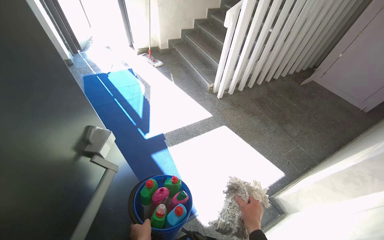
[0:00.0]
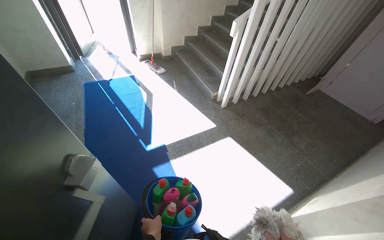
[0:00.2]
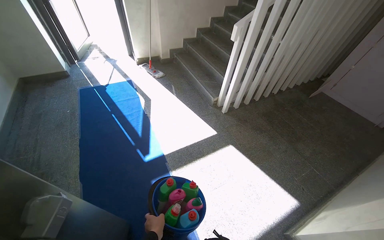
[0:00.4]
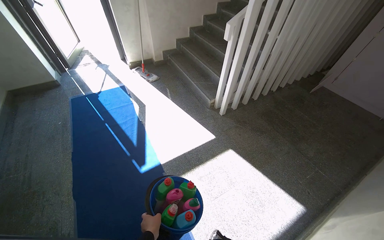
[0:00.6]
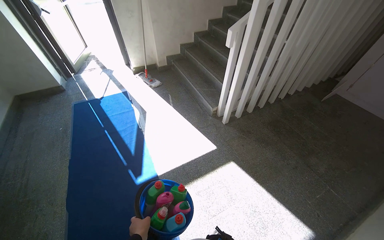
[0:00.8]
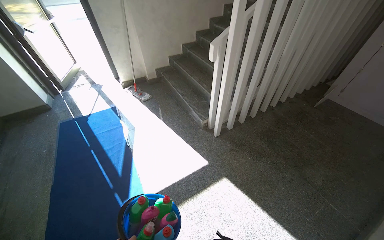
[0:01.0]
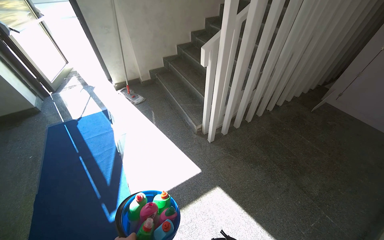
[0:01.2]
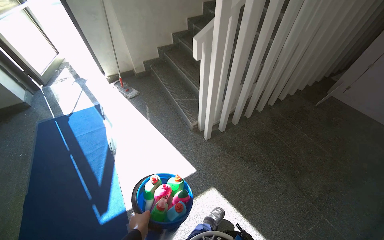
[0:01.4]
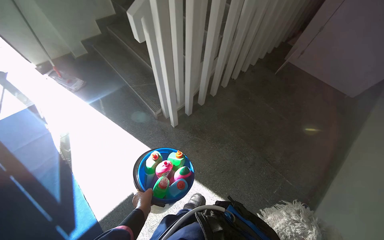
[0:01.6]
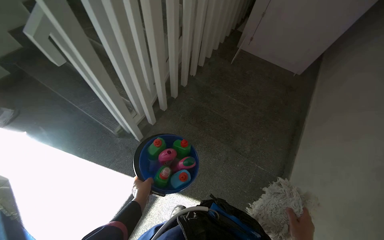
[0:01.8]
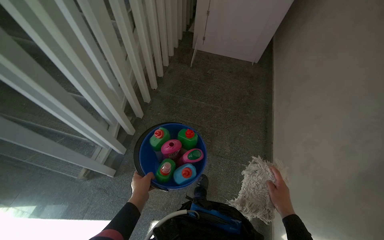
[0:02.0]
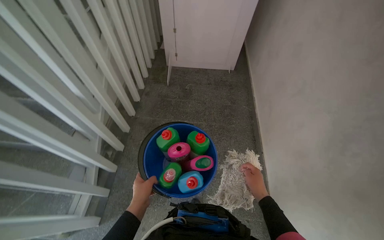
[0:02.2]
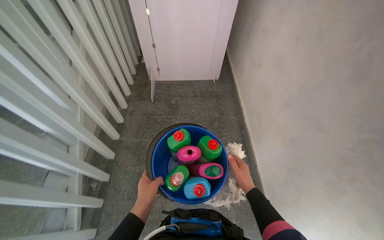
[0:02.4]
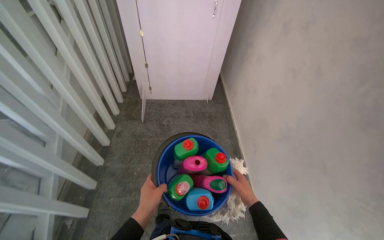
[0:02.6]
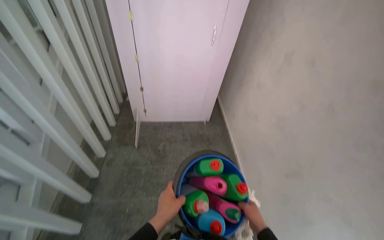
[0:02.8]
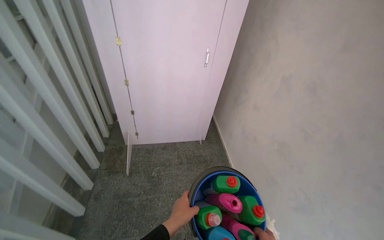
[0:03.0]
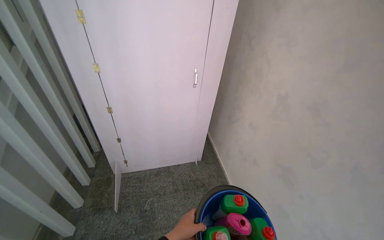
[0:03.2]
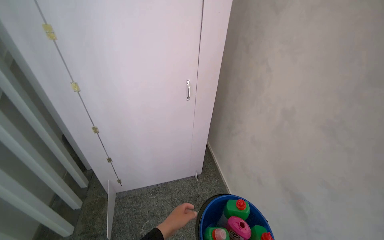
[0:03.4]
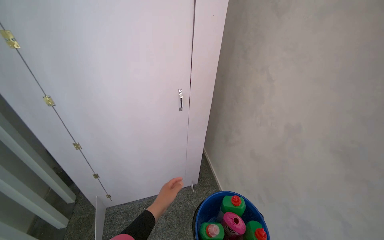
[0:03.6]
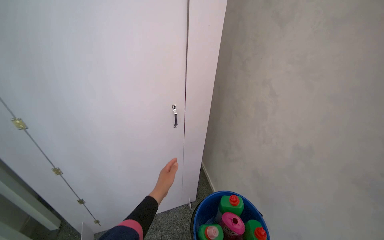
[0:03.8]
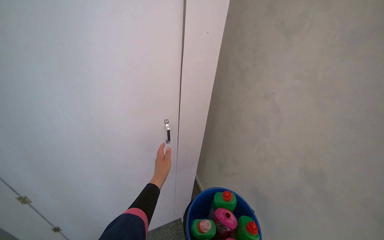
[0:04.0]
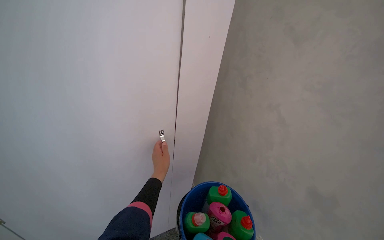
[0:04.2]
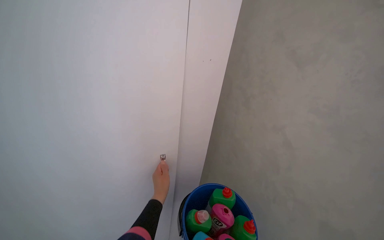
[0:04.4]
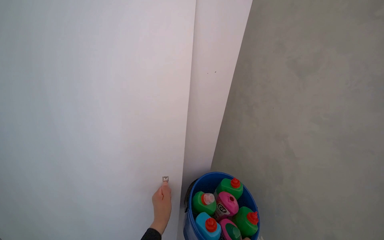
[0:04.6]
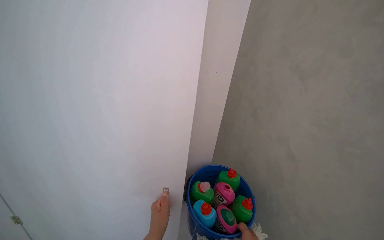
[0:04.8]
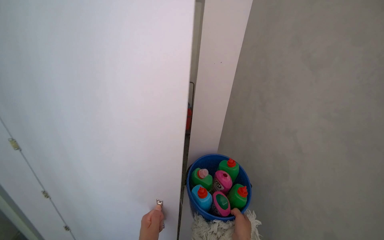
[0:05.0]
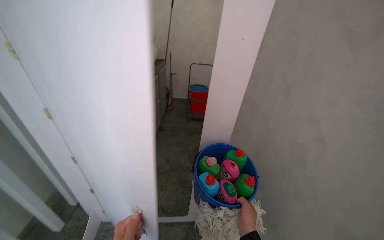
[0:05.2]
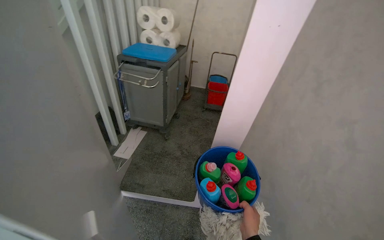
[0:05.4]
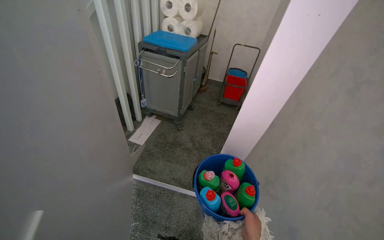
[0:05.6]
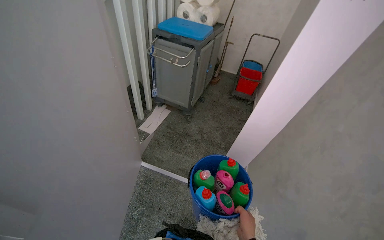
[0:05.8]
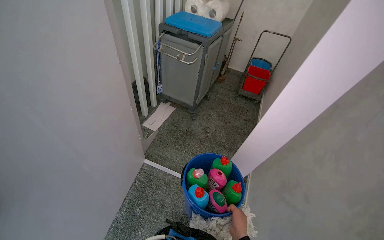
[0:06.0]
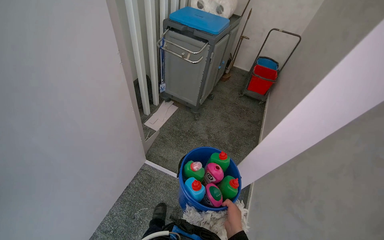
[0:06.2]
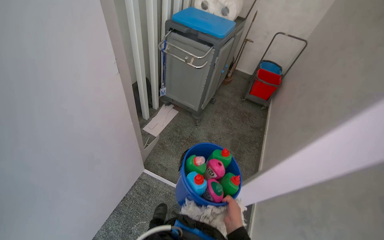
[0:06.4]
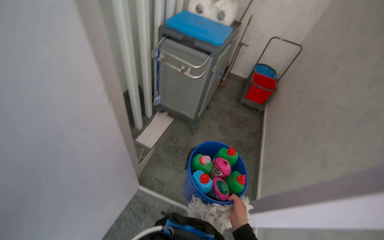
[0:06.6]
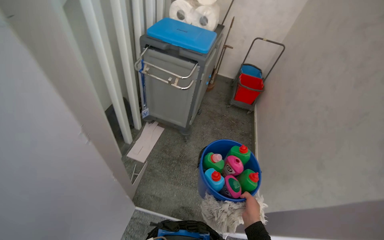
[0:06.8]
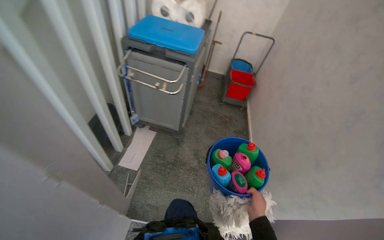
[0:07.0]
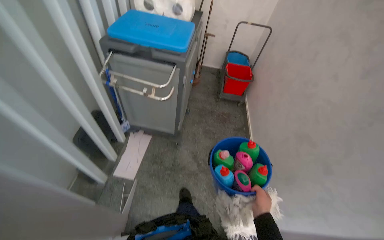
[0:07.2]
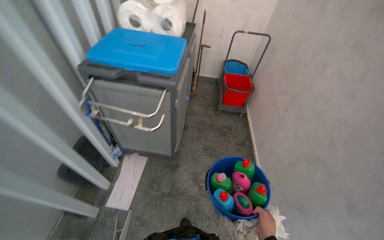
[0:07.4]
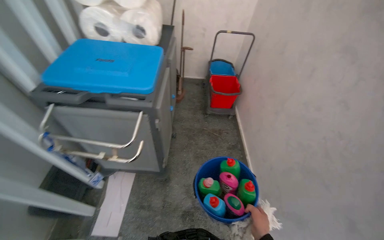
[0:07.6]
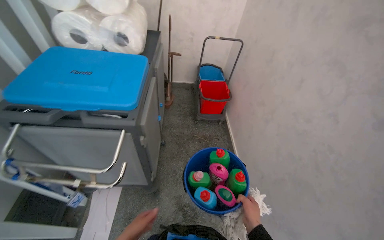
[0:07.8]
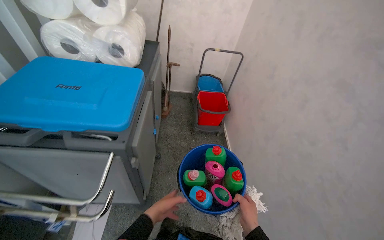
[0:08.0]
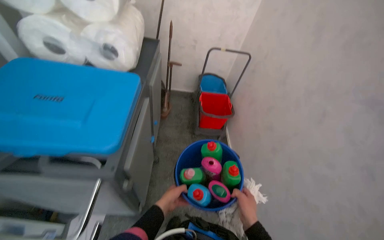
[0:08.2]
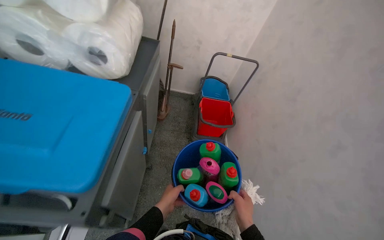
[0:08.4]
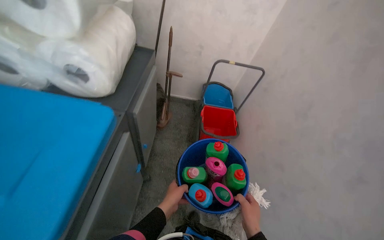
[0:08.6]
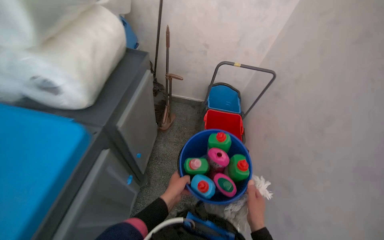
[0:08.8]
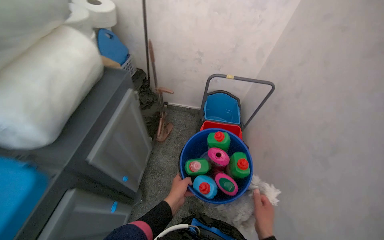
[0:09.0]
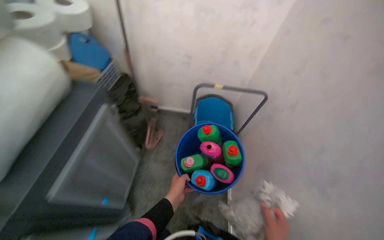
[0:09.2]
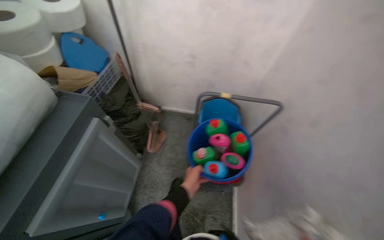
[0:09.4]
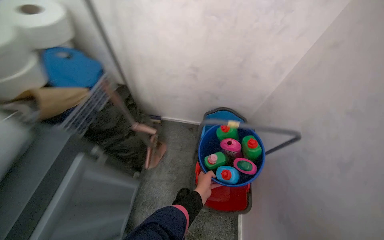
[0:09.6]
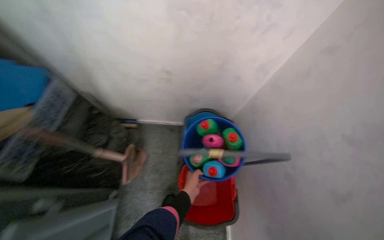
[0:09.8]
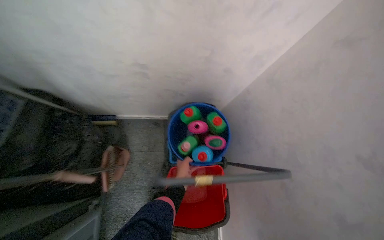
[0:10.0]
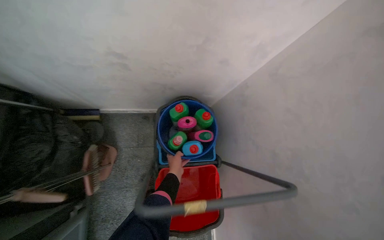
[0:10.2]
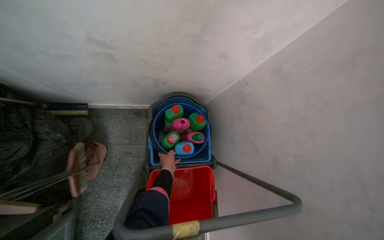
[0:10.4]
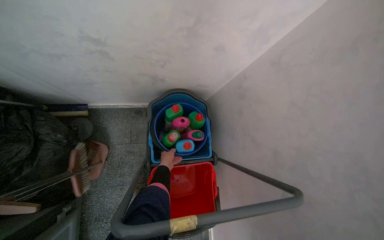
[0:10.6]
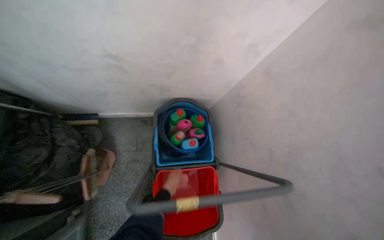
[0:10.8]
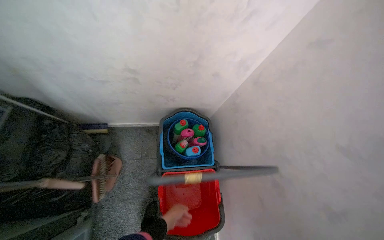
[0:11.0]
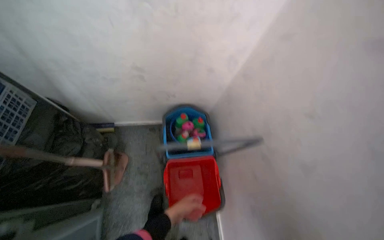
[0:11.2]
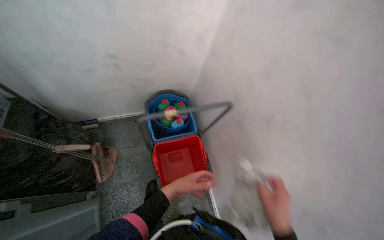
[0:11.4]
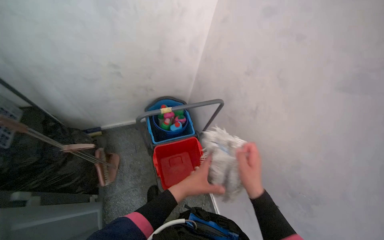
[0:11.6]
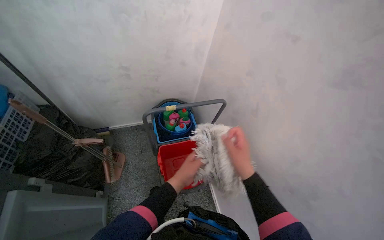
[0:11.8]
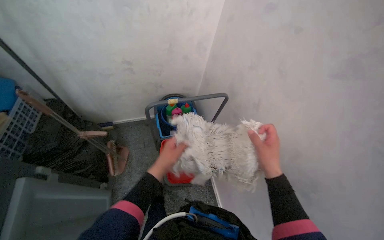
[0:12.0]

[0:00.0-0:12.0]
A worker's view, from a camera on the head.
Job: organizing items.
The whole recording: Organizing cleaning supplies. The worker organizes cleaning supplies by placing mop heads and a bucket onto a cleaning cart.
0:00.0 to 0:01.6: The camera travels about 1 m.
0:01.6 to 0:03.0: The camera travels roughly 60 cm. The head turns to the right by roughly 40 degrees. The view tips upward by approximately 20 degrees.
0:03.0 to 0:04.4: The camera travels approximately 80 cm. The view tips upward by about 15 degrees.
0:04.4 to 0:06.0: The head rotates some 40 degrees to the left. The view tips downward by about 15 degrees.
0:06.0 to 0:07.6: The camera is carried some 1 m. The wearer's head swings roughly 20 degrees to the right.
0:07.6 to 0:09.0: The camera travels some 70 cm.
0:09.0 to 0:10.4: The head travels some 90 cm. The wearer looks roughly 25 degrees further downward.
0:10.4 to 0:12.0: The camera is carried approximately 60 cm. The view tips upward by about 15 degrees.

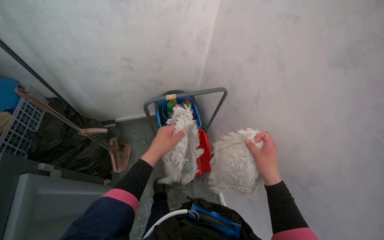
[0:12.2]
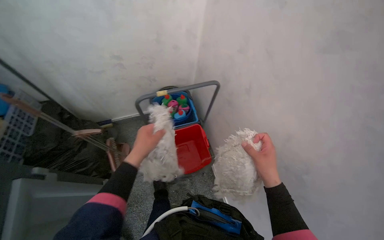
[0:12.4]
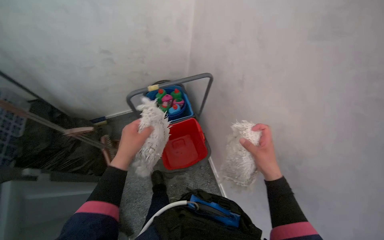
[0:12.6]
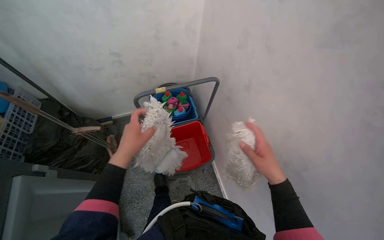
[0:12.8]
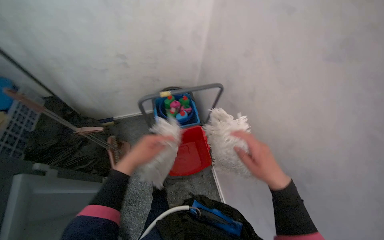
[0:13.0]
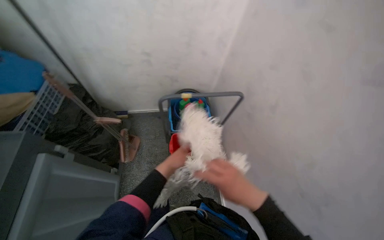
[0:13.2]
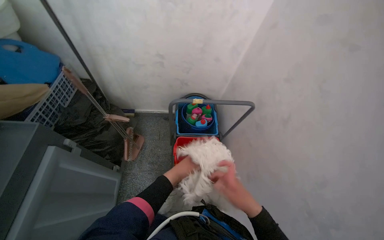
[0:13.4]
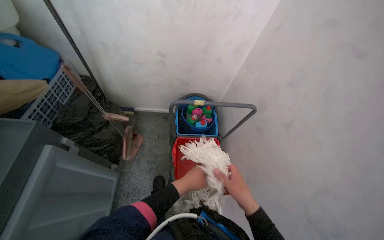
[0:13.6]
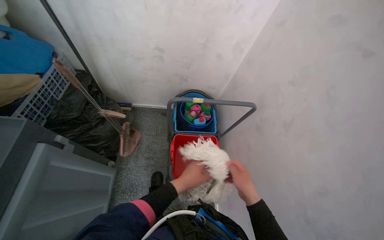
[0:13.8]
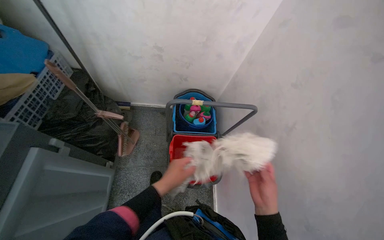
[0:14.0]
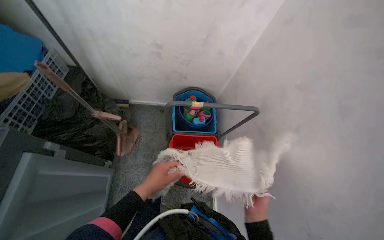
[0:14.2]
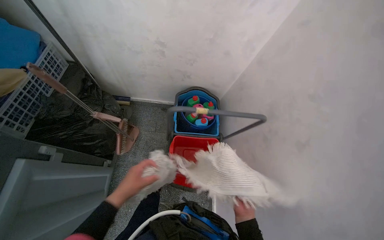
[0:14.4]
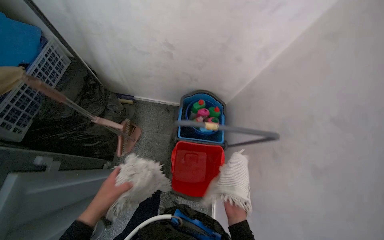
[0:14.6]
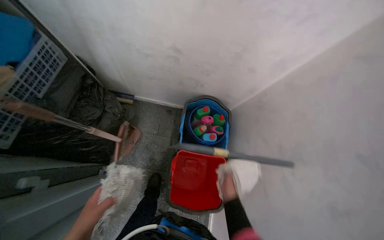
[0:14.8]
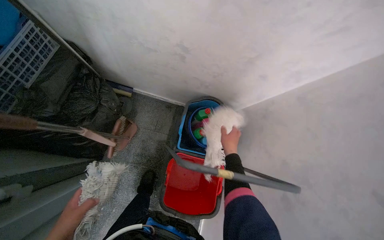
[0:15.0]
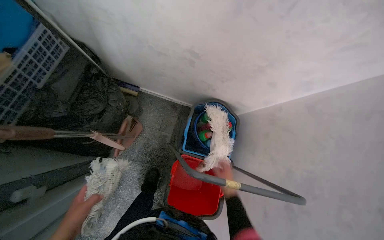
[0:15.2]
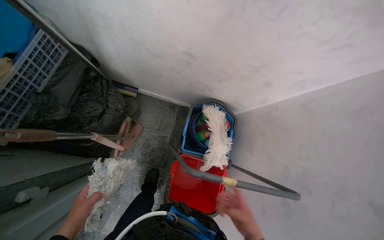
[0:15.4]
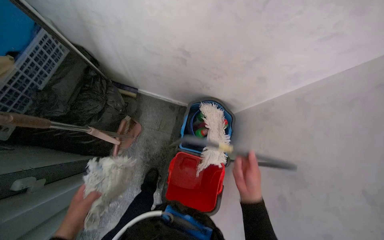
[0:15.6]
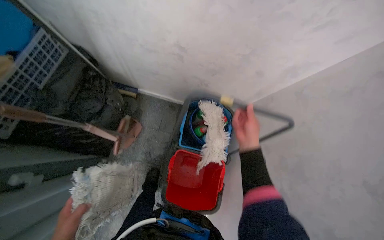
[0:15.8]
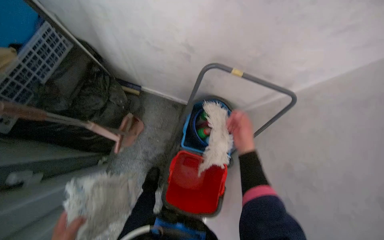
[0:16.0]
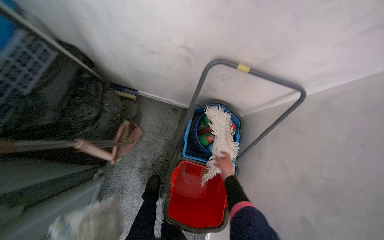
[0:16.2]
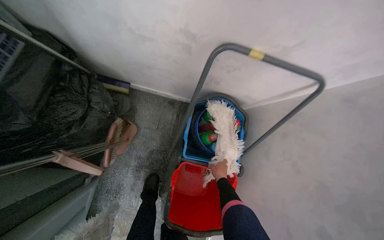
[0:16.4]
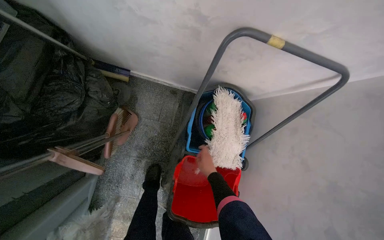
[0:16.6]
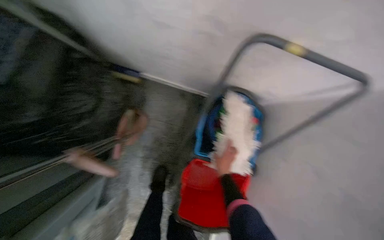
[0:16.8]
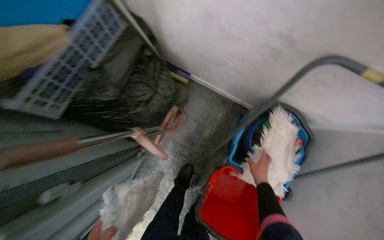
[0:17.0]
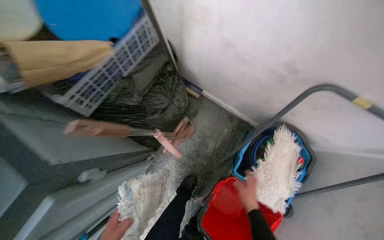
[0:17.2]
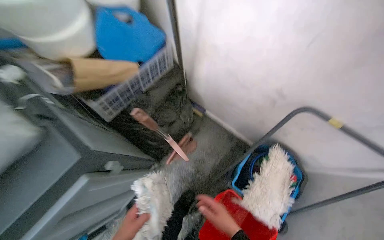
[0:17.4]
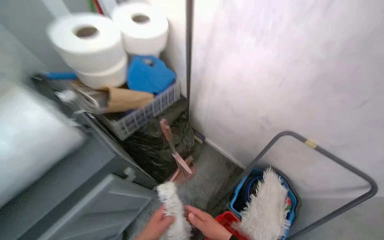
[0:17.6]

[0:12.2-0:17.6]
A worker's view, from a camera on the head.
Job: organizing items.
The whole recording: Organizing cleaning supplies. The worker organizes cleaning supplies by placing mop heads and a bucket onto a cleaning cart.
0:12.2 to 0:13.6: The left hand moves down the picture, about 10 cm, while the right hand travels to the left by roughly 10 cm.
0:13.6 to 0:15.0: The camera travels roughly 40 cm. The view tilts approximately 15 degrees downward.
0:15.0 to 0:16.2: The right hand moves up and down the picture over about 20 cm, changing direction 2 times.
0:16.2 to 0:17.6: The wearer's head swings roughly 30 degrees to the left. The camera pitches upward, by roughly 20 degrees.

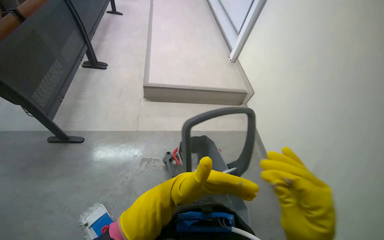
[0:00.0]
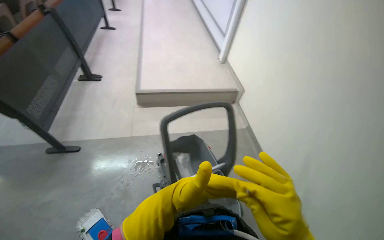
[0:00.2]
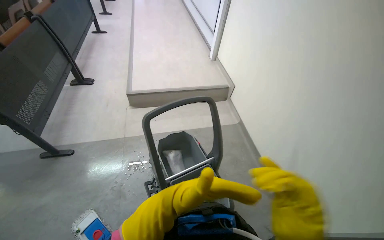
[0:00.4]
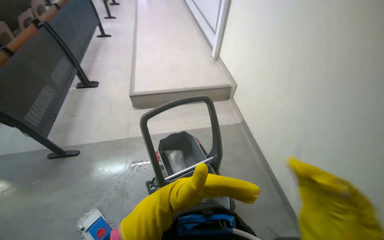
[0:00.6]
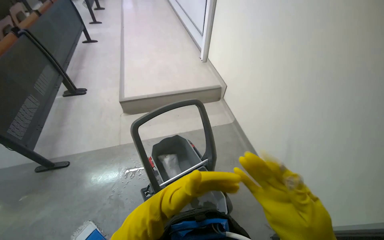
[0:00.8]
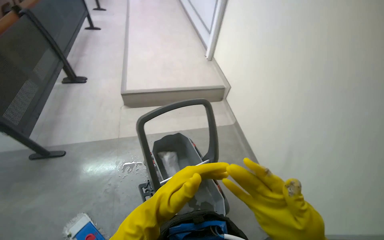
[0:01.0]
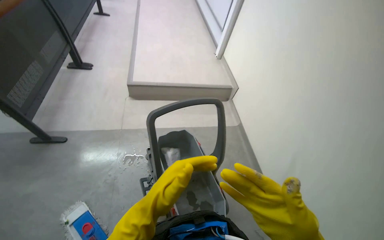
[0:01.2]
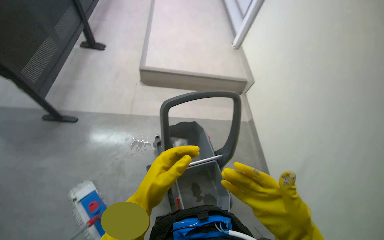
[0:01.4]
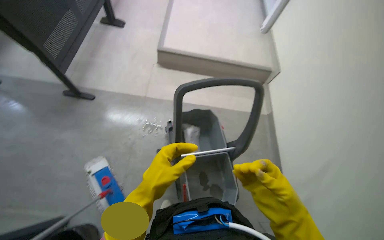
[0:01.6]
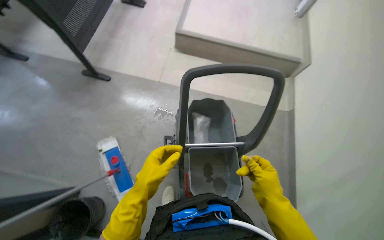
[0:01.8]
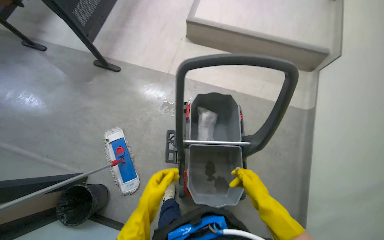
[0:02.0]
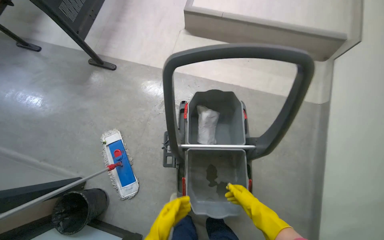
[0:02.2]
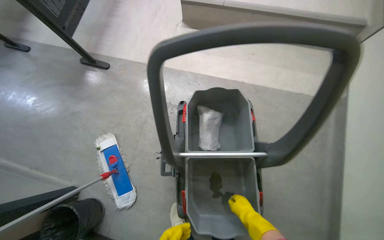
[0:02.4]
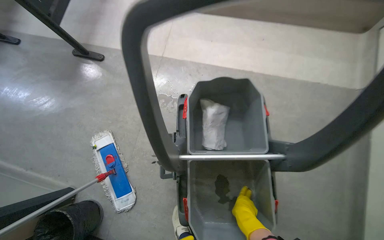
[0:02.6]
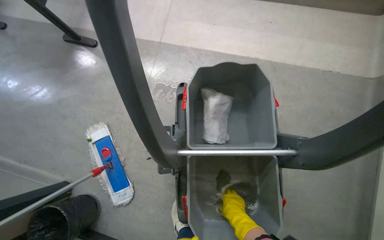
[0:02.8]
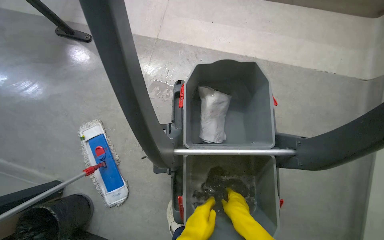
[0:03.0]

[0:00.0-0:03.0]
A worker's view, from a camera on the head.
Job: preparing cleaning supplies.
The whole recording: Preparing cleaning tools. The worker prepares cleaning tools by squeezing the mop and wringing a cloth in the bucket.
0:00.0 to 0:01.6: The left hand heads farther from the camera, covering some 15 cm.
0:01.6 to 0:03.0: The head travels about 50 cm. The view tips downward by approximately 15 degrees.
